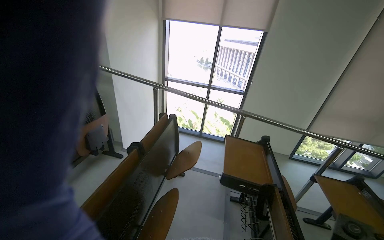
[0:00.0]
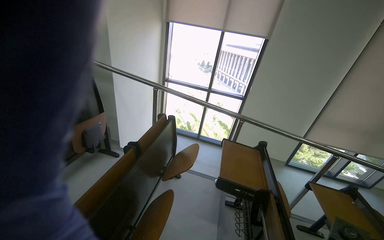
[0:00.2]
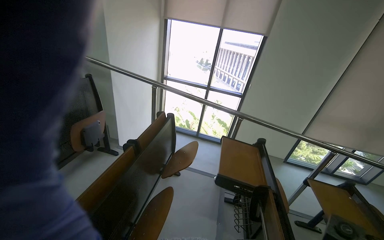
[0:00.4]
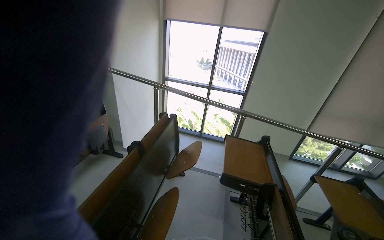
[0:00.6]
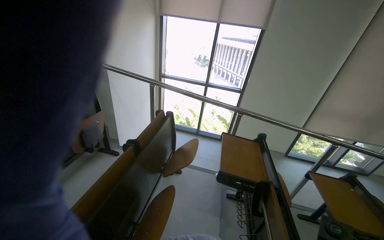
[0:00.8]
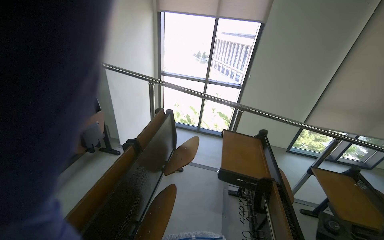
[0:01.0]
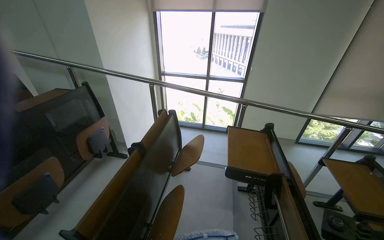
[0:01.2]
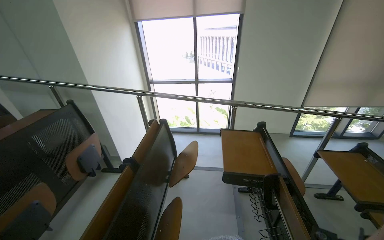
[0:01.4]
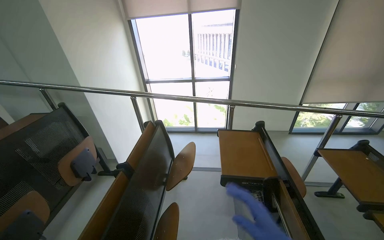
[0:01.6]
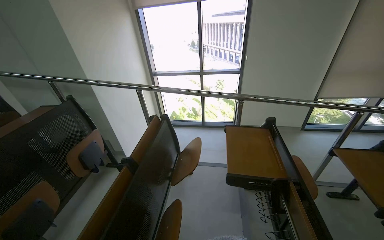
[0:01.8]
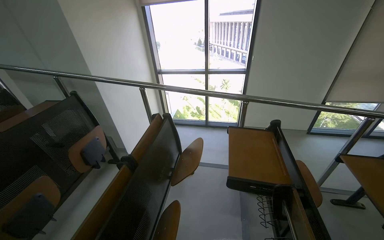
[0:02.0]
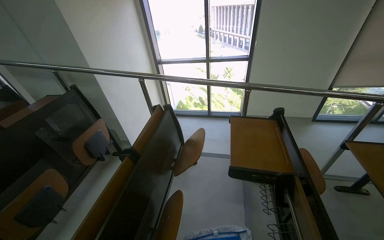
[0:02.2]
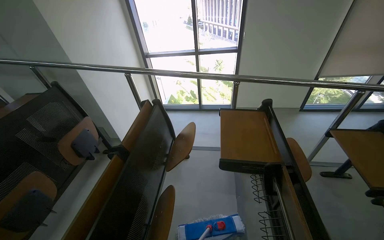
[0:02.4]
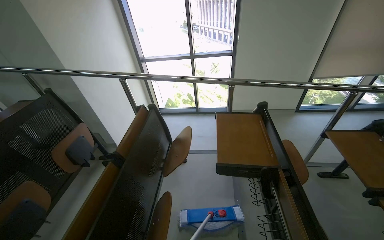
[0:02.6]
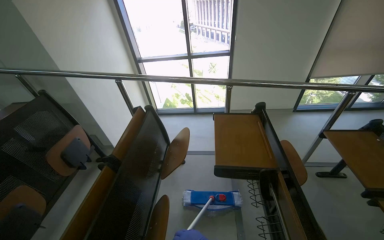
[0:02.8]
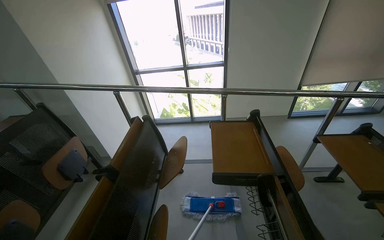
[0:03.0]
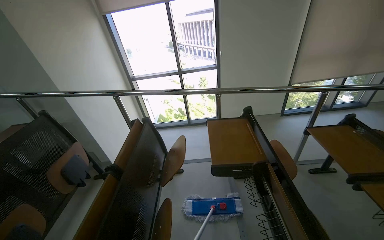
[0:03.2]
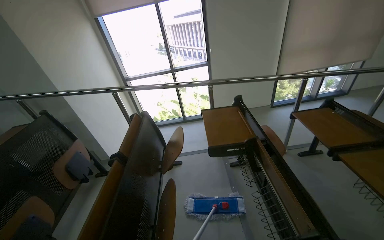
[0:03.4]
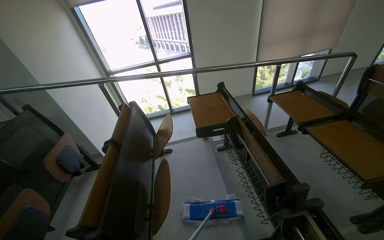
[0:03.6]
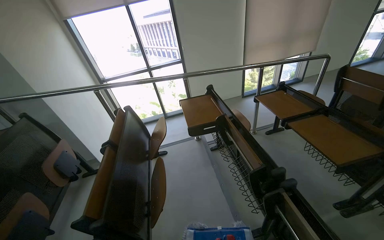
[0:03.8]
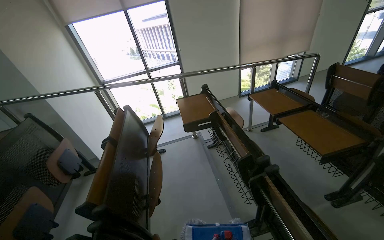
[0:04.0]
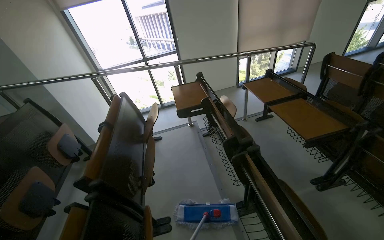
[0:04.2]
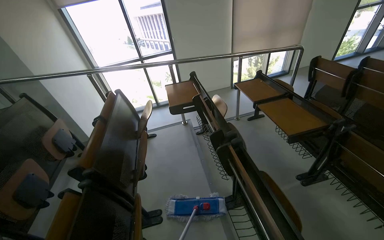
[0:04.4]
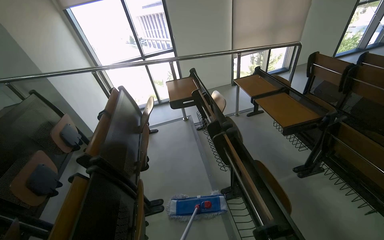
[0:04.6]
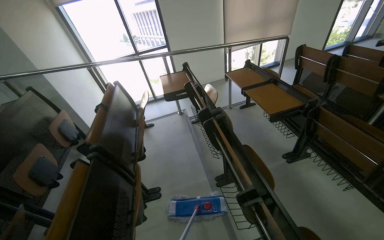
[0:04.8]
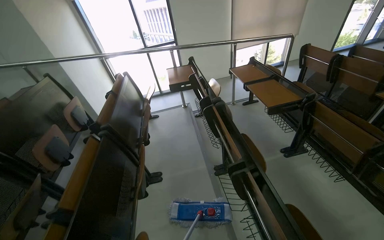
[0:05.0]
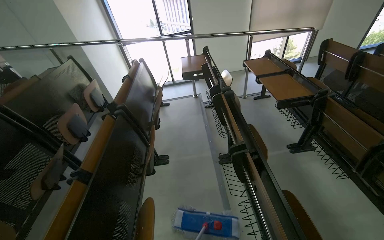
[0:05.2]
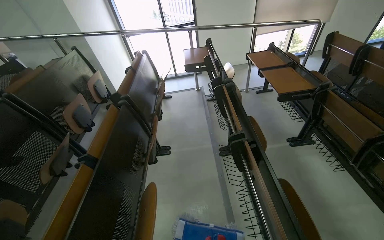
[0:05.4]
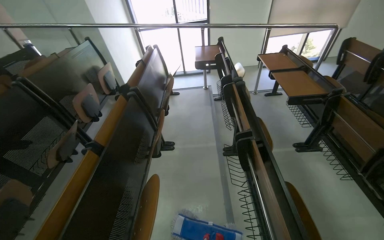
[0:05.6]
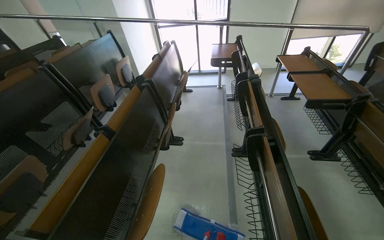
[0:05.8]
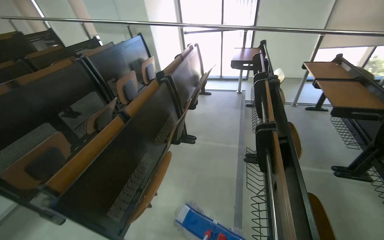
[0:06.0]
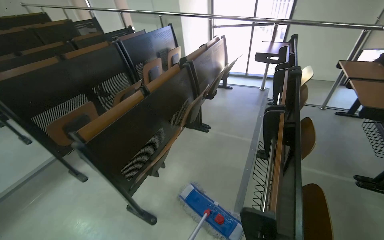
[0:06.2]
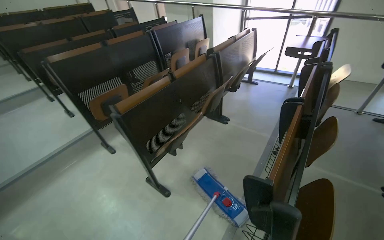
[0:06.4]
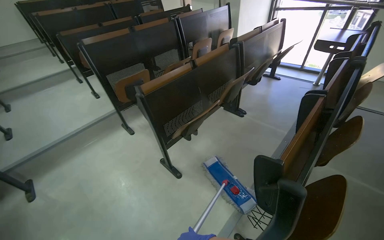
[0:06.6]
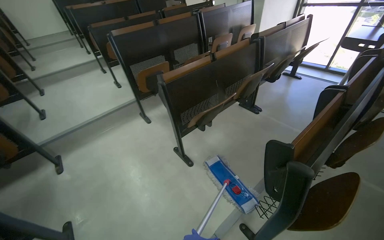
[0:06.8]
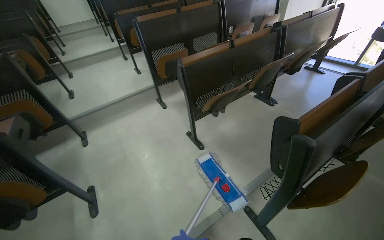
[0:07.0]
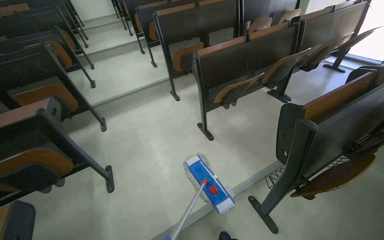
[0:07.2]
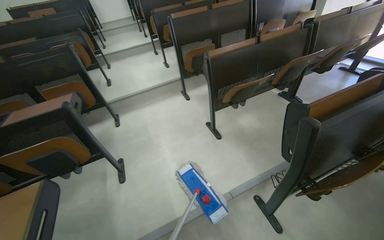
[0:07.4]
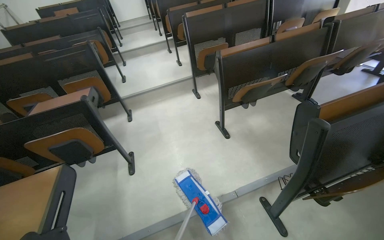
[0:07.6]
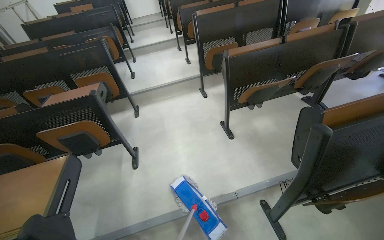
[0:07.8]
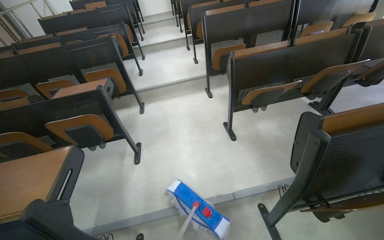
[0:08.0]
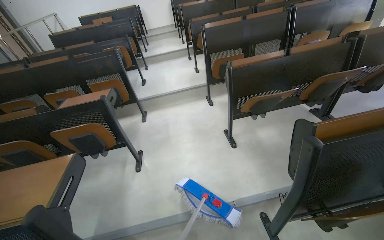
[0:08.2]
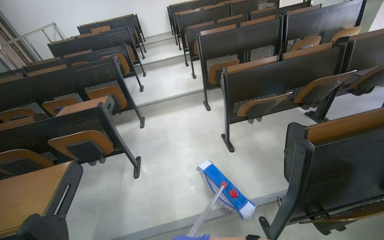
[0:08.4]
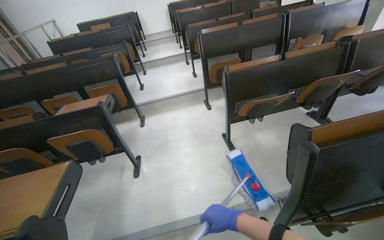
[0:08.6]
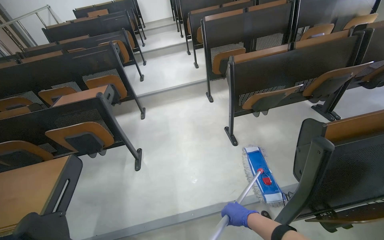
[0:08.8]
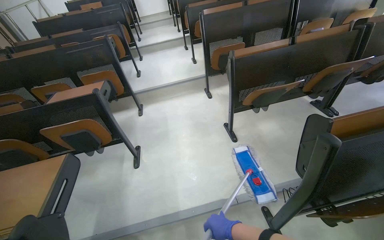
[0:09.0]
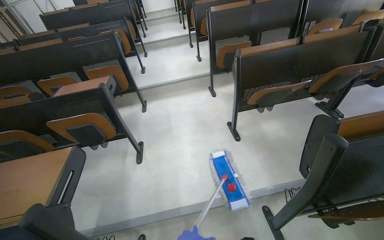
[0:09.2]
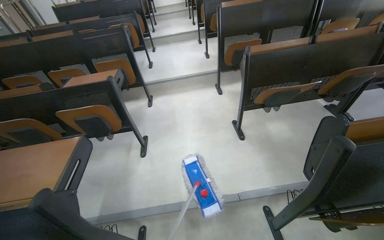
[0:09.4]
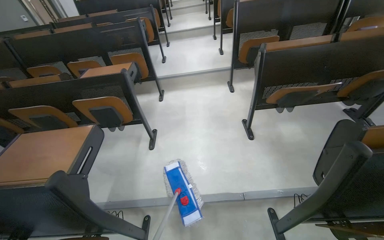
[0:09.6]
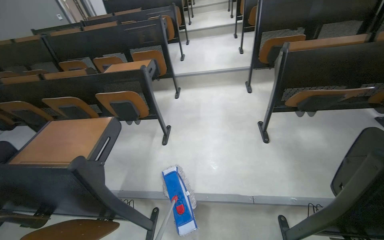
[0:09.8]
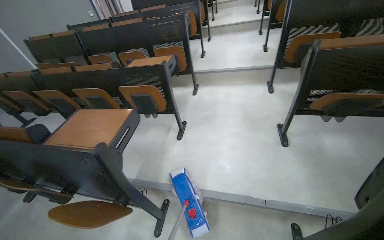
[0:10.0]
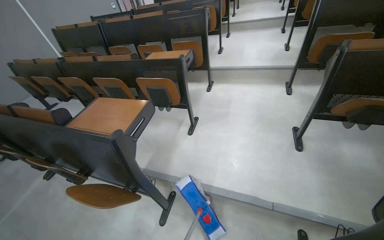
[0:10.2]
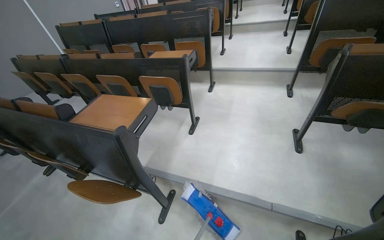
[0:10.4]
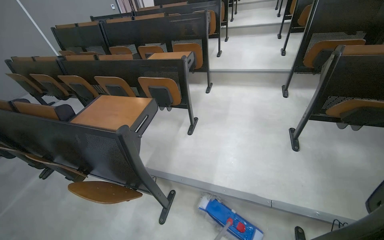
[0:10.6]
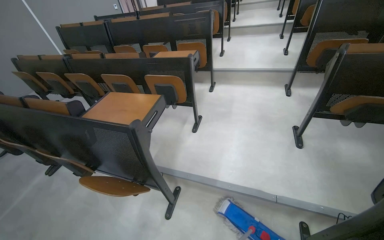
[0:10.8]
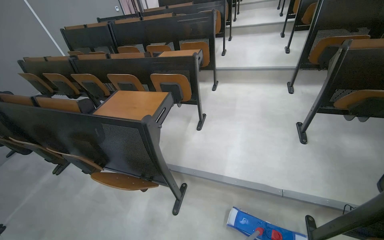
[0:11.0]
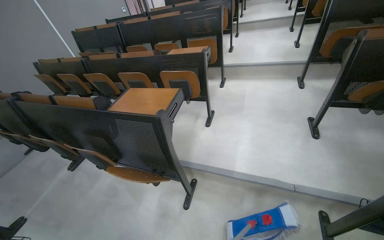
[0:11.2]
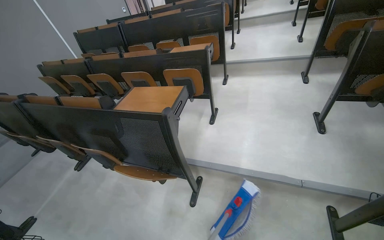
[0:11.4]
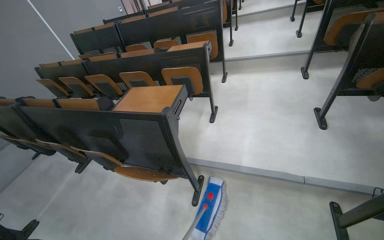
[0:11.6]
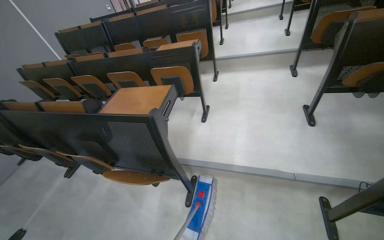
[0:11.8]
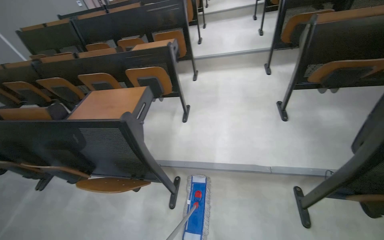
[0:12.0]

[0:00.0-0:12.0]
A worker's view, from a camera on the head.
Job: mopping floor.
The whole recording: Mopping classroom floor. The worker mops the floor in the classroom with a mop.
0:03.0 to 0:04.4: The camera is carried roughly 70 cm. The head turns to the right by approximately 15 degrees.
0:04.4 to 0:06.0: The camera is carried roughly 60 cm. The head rotates approximately 30 degrees to the left.
0:06.0 to 0:07.6: The head travels about 70 cm. The wearer's head swings some 55 degrees to the left.
0:09.0 to 0:10.4: The head turns to the left by about 30 degrees.

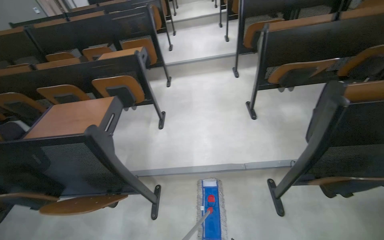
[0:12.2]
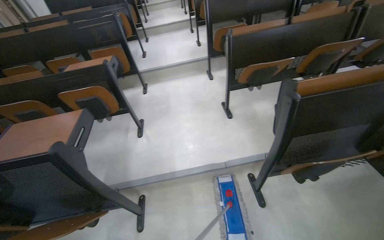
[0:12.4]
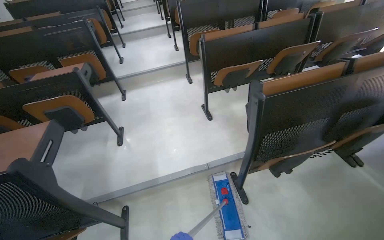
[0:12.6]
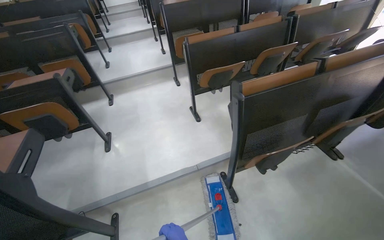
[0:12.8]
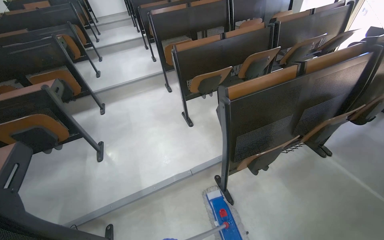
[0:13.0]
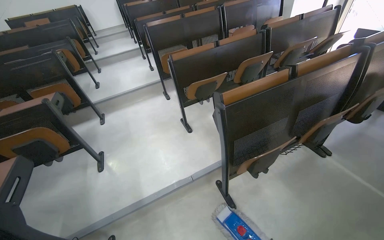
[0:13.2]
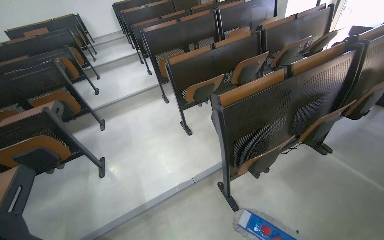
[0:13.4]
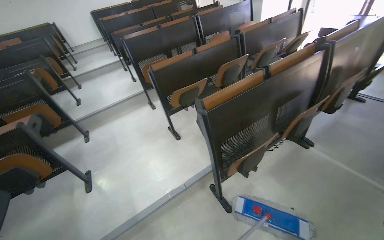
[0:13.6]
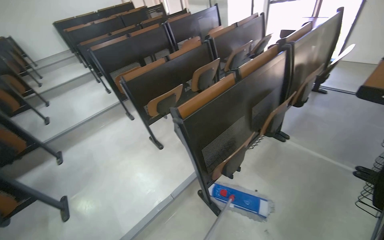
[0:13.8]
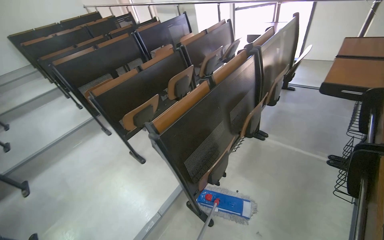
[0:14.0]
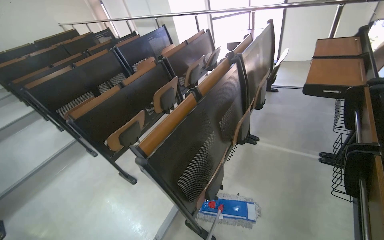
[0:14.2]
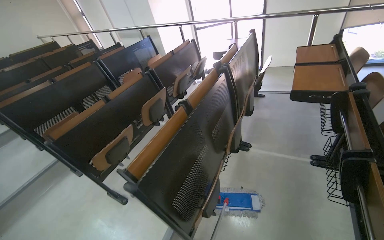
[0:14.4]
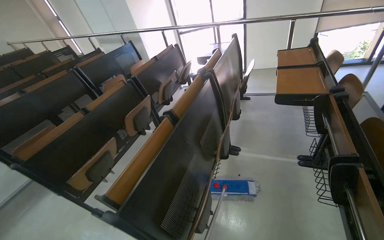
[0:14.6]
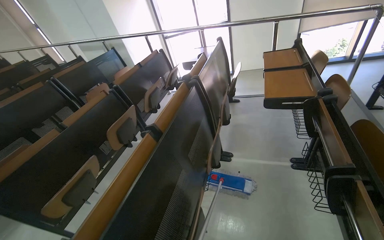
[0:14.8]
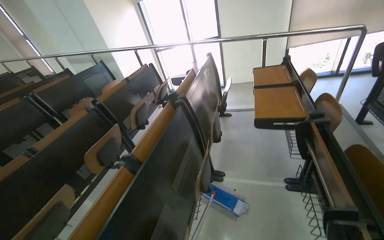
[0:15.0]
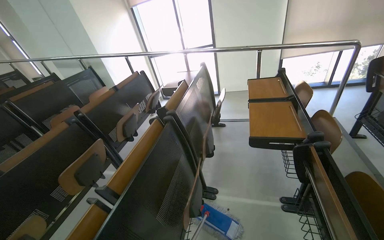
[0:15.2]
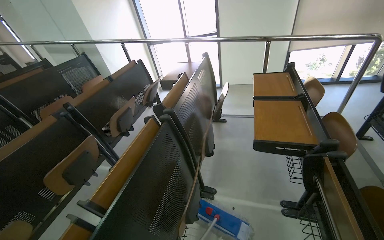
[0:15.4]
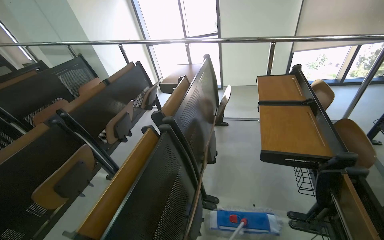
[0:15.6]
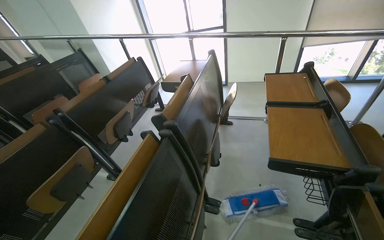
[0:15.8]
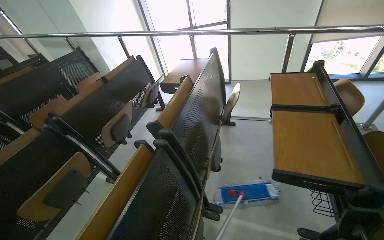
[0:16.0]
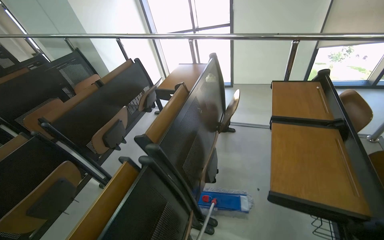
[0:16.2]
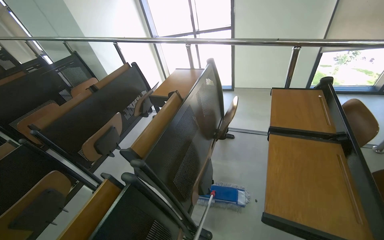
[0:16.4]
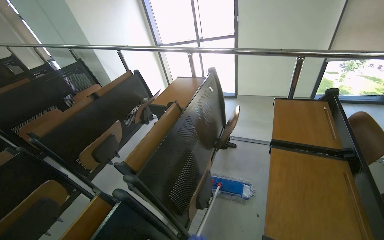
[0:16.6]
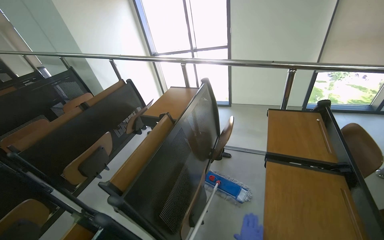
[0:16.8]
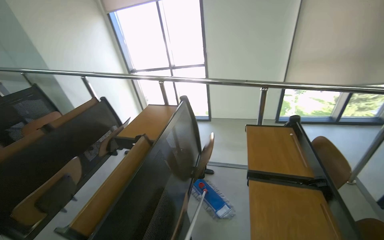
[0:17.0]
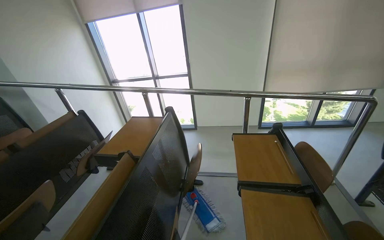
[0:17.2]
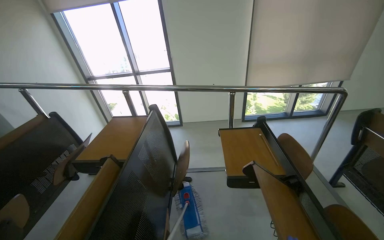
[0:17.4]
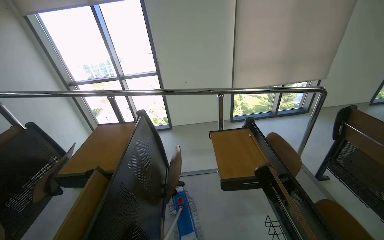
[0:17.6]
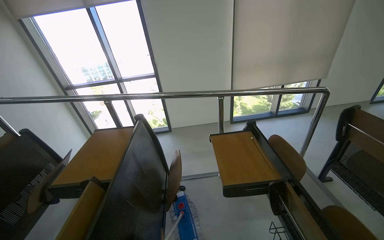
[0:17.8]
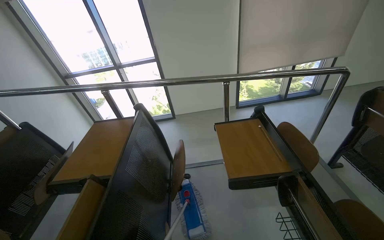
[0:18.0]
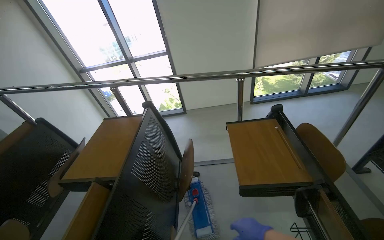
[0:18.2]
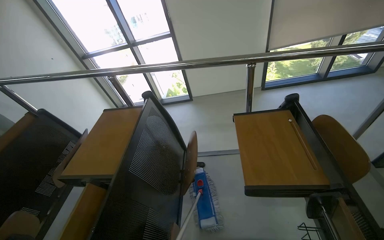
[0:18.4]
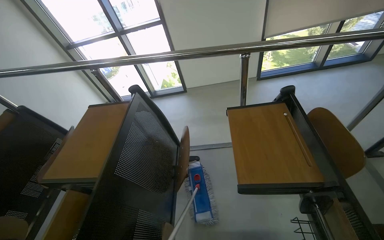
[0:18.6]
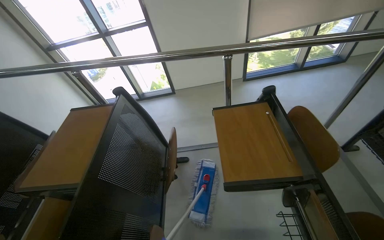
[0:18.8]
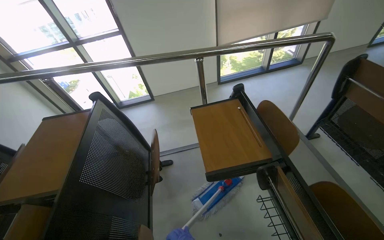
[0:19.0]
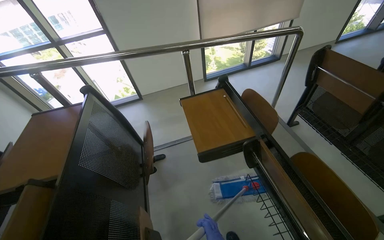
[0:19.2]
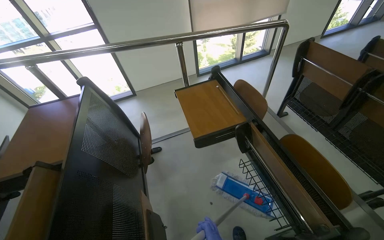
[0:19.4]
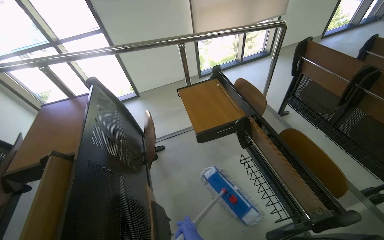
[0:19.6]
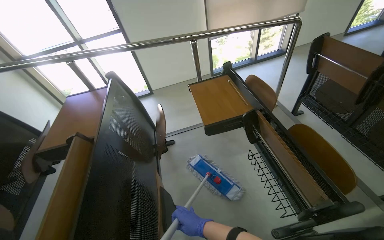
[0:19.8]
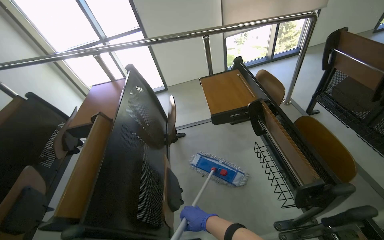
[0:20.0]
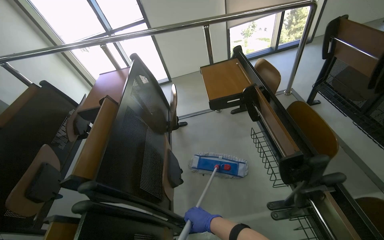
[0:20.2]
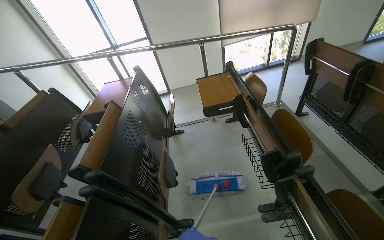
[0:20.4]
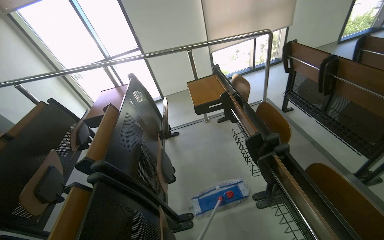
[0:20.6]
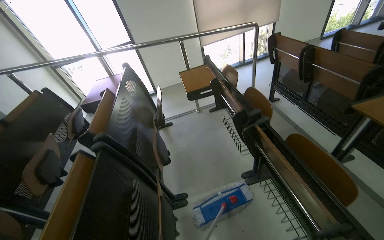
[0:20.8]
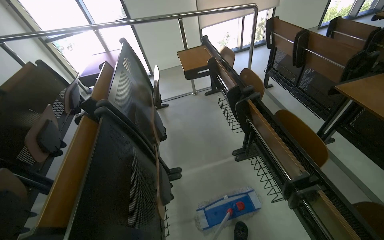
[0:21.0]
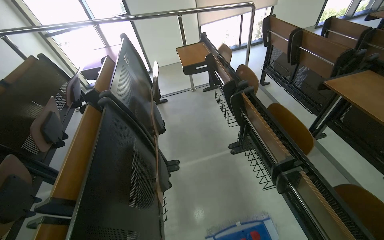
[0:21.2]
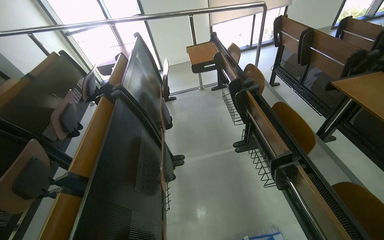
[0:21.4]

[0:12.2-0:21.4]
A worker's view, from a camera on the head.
Job: mopping floor.
The whole recording: Mopping classroom floor. The worker mops the floor in the classroom with a mop.
0:12.2 to 0:13.8: The wearer's head swings approximately 40 degrees to the right.
0:13.8 to 0:15.2: The wearer moves some 60 cm. The head rotates approximately 35 degrees to the right. The view tips upward by some 15 degrees.
0:15.2 to 0:16.8: The camera is carried some 70 cm.
0:16.8 to 0:18.4: The head travels about 40 cm. The head rotates some 20 degrees to the right.
0:18.4 to 0:19.8: The wearer looks some 15 degrees further to the right.
0:19.8 to 0:21.4: The wearer moves roughly 90 cm.
